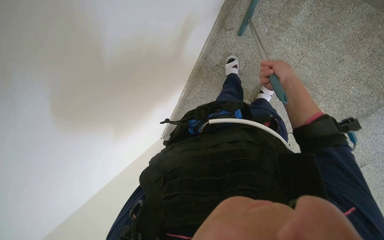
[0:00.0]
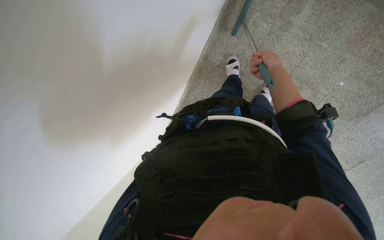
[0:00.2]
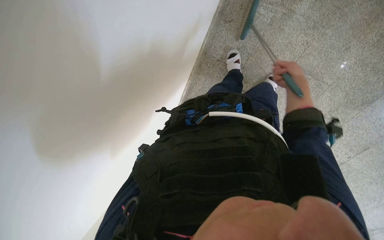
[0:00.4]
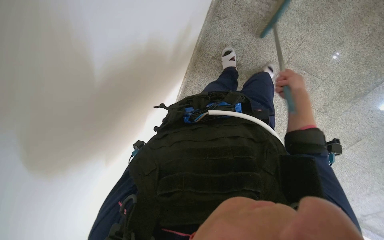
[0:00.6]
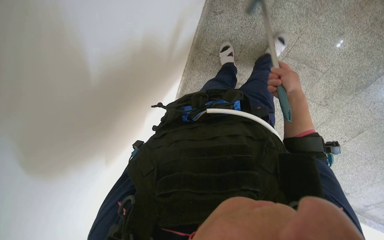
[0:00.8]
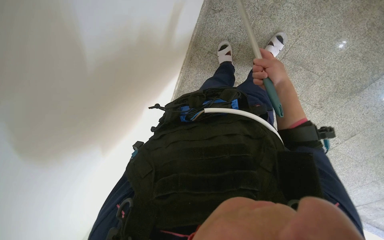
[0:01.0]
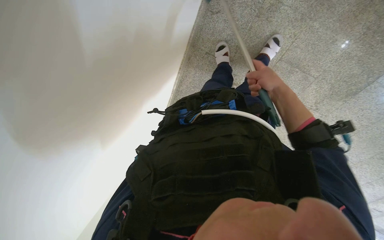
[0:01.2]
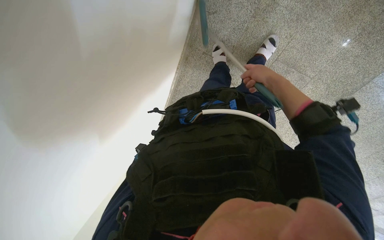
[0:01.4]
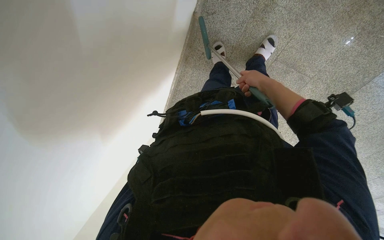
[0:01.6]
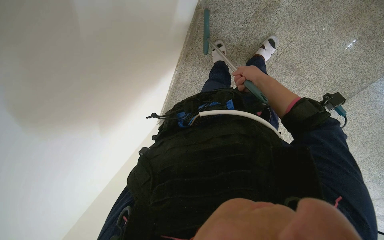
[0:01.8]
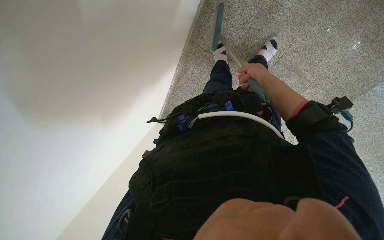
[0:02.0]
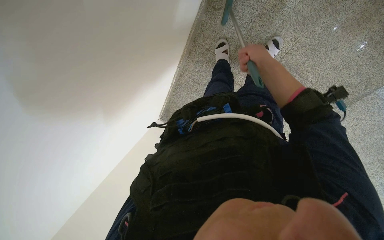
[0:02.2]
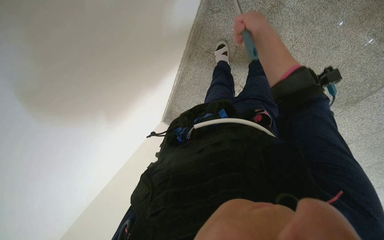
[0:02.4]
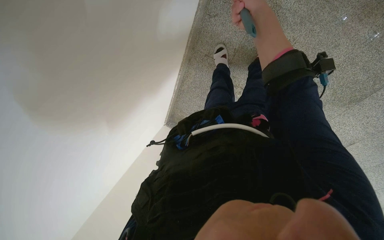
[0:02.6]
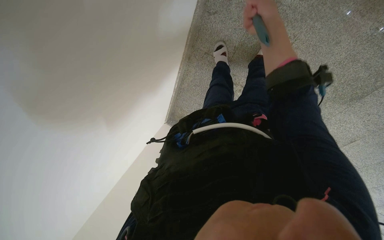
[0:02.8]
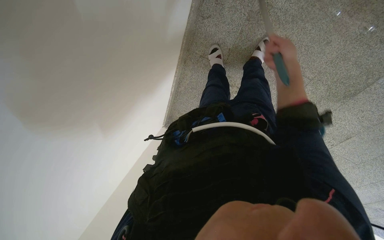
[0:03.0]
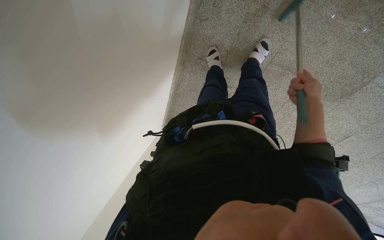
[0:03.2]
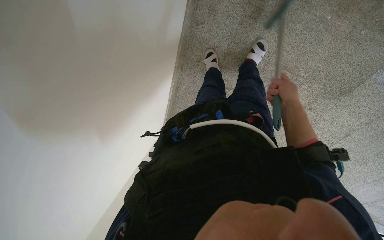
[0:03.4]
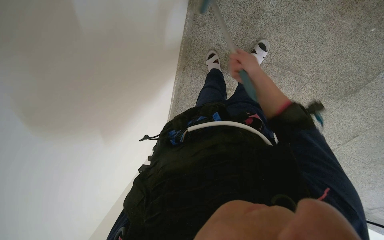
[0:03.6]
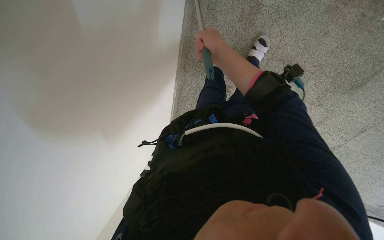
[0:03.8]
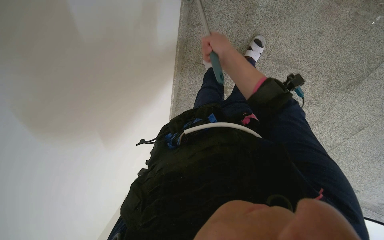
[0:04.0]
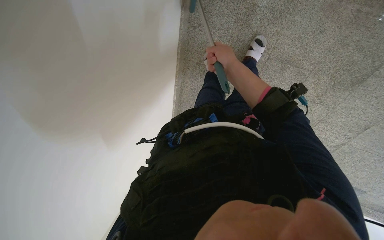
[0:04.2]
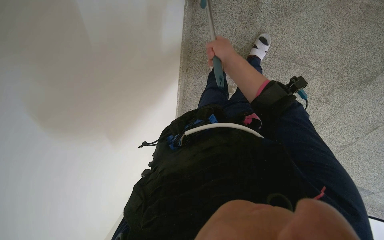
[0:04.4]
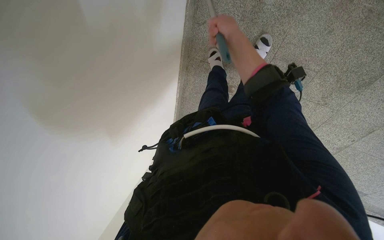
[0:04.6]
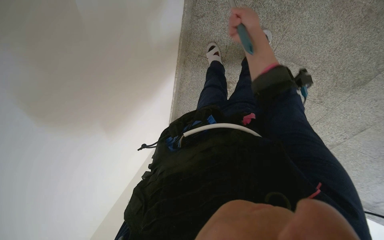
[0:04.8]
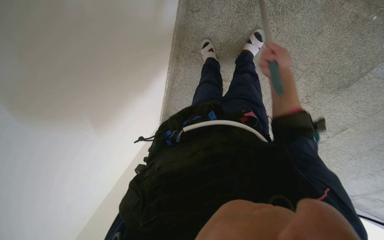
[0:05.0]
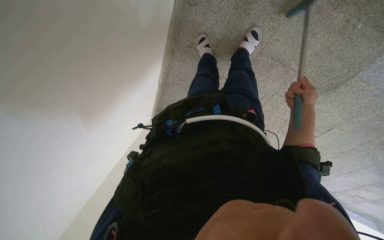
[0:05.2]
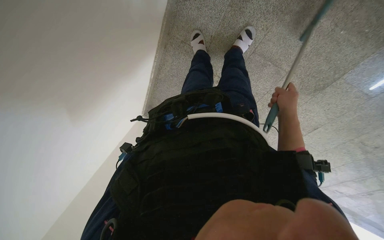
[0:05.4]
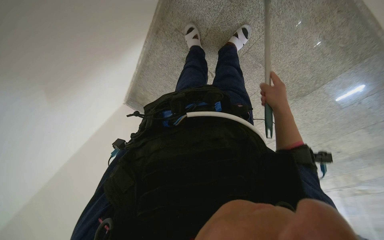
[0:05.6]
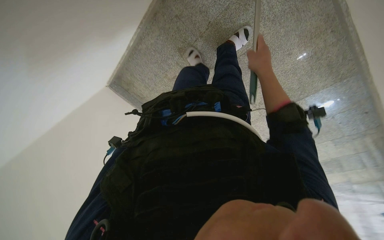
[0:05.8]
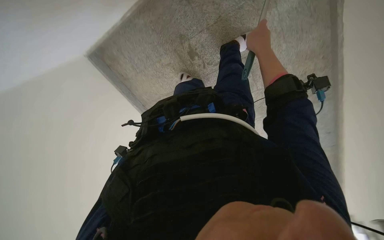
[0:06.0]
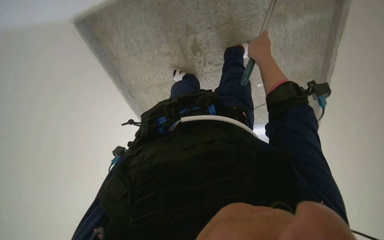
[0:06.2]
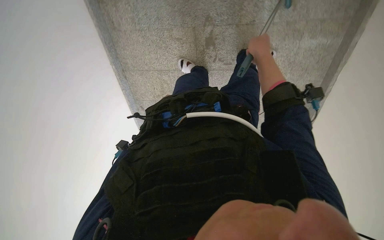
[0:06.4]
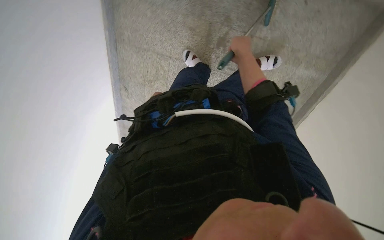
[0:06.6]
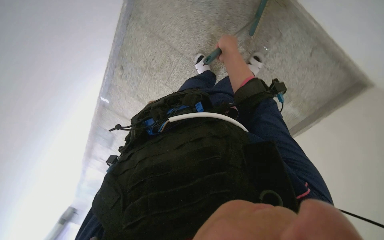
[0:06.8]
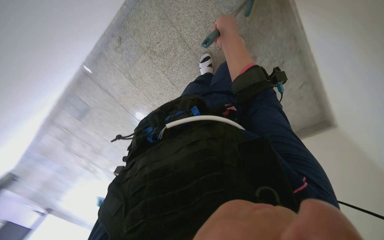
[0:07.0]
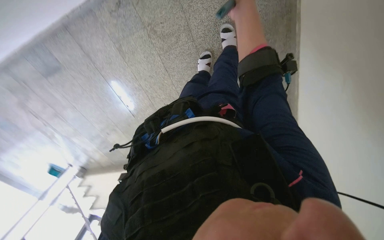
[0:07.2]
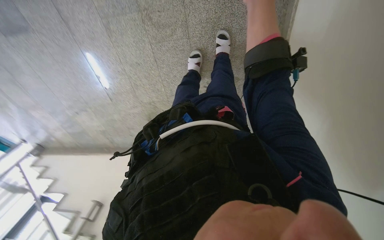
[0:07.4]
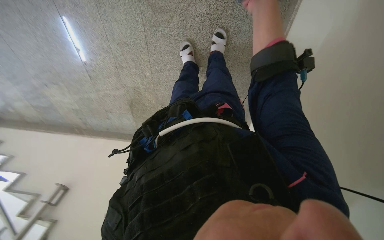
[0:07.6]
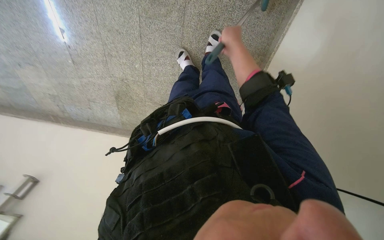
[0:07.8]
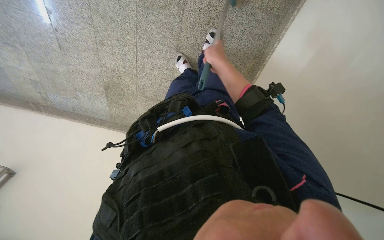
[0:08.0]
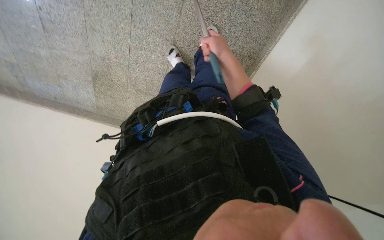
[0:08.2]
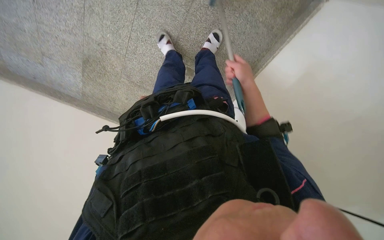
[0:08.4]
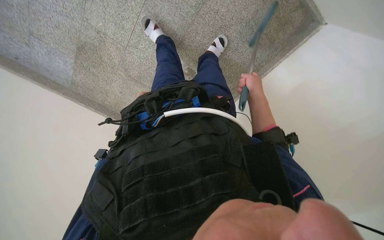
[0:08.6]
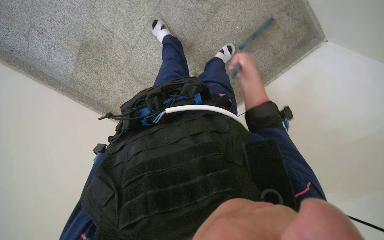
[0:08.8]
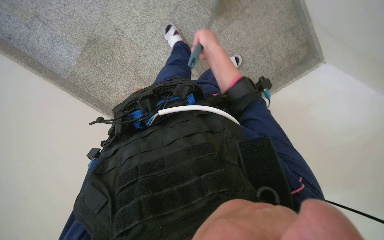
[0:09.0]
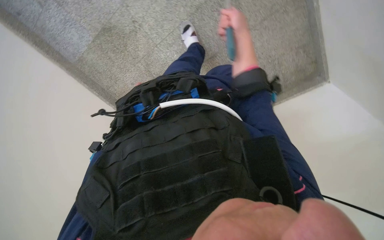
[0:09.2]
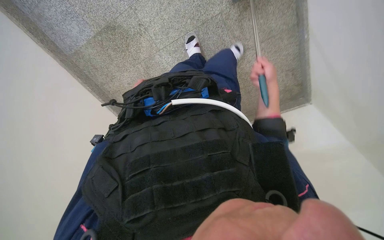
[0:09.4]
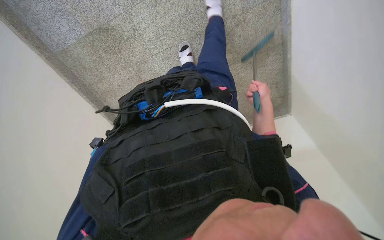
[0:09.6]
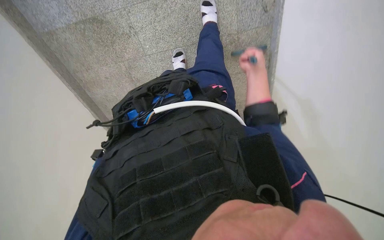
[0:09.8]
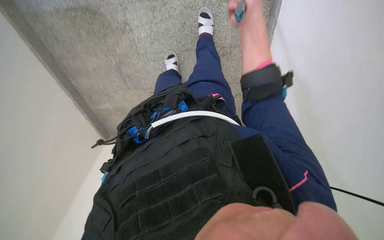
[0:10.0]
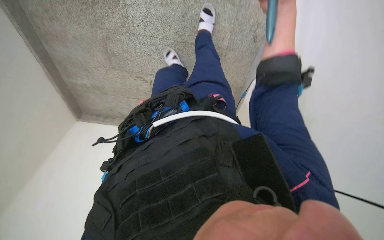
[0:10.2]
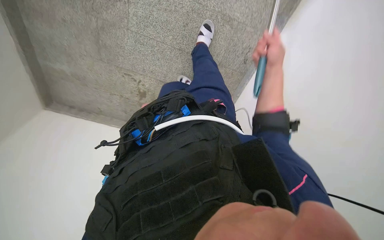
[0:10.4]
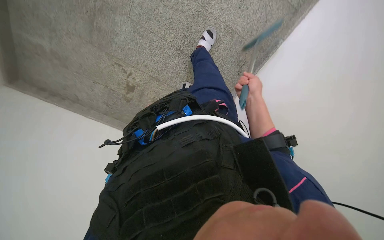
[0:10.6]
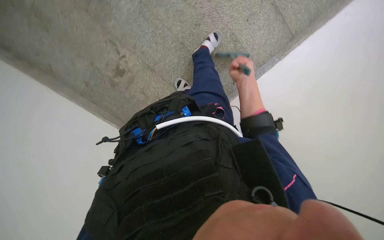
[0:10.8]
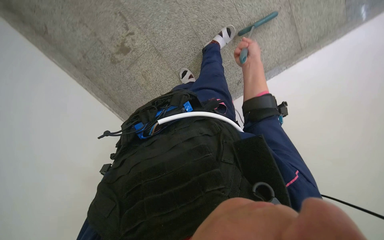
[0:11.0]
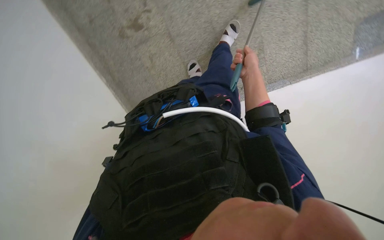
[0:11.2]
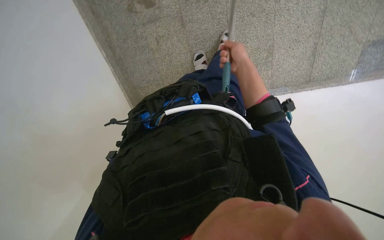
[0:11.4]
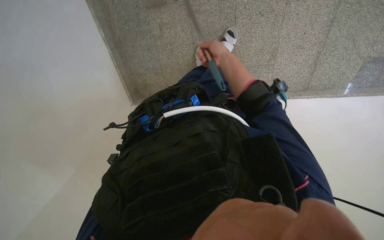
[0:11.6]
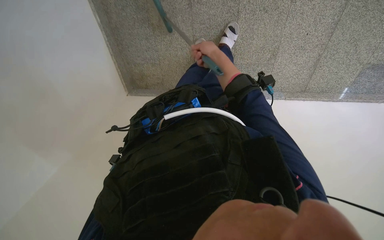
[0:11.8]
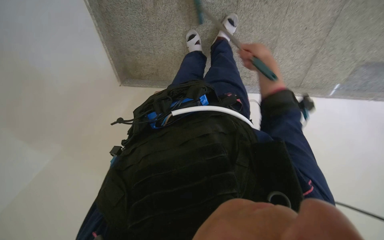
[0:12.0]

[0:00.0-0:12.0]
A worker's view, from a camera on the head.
Job: sweeping floor.
The whole recording: Sweeping floor with broom. The worker sweeps the floor with a broom.
0:01.6 to 0:03.0: The right hand travels nearer to the camera and back again, approximately 15 cm each way.
0:03.0 to 0:04.4: The right hand travels to the left by roughly 10 cm.
0:04.4 to 0:06.0: The view pans to the right by approximately 30 degrees. The wearer looks approximately 15 degrees further downward.
0:06.0 to 0:07.6: The camera sweeps to the right, by some 55 degrees. The wearer looks roughly 15 degrees further downward. The scene turns roughly 90 degrees clockwise in the picture.
0:07.6 to 0:09.0: The camera sweeps to the right, by some 25 degrees. The scene rotates clockwise by approximately 35 degrees.
0:09.0 to 0:10.4: The camera is carried approximately 70 cm. The camera sweeps to the right, by approximately 50 degrees. Everything in view rotates some 35 degrees clockwise.
0:10.4 to 0:12.0: The head travels roughly 50 cm. The view pans to the right by some 40 degrees. The scene rotates clockwise by roughly 55 degrees.

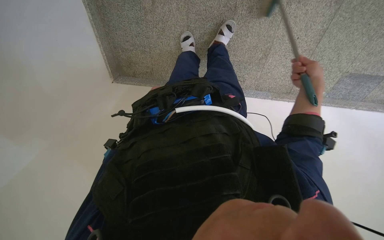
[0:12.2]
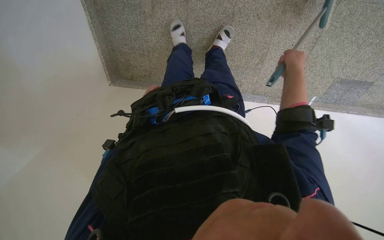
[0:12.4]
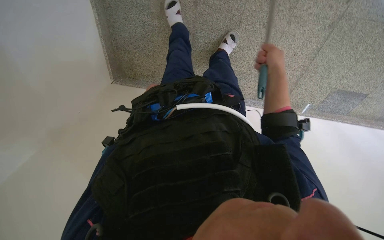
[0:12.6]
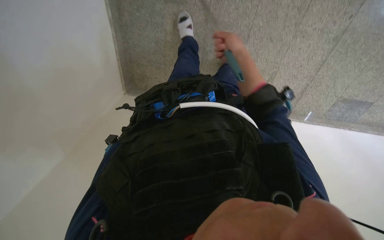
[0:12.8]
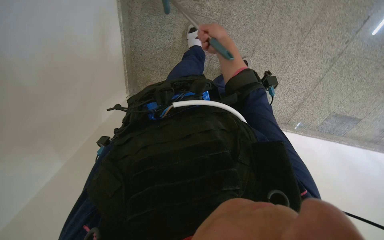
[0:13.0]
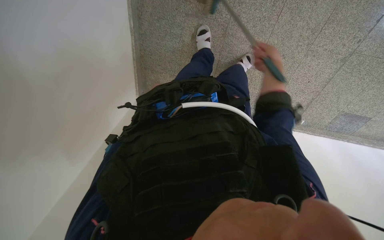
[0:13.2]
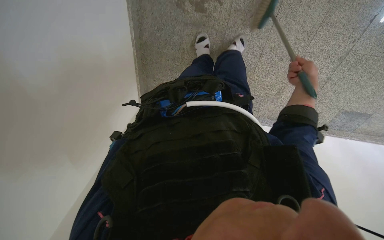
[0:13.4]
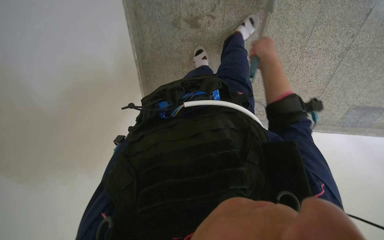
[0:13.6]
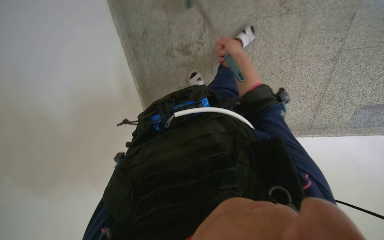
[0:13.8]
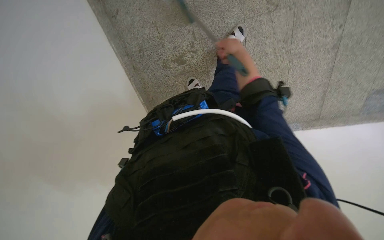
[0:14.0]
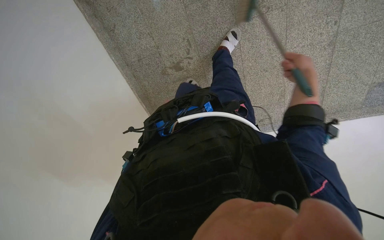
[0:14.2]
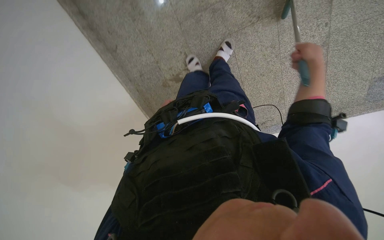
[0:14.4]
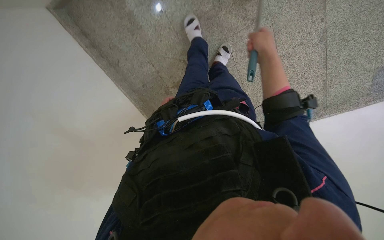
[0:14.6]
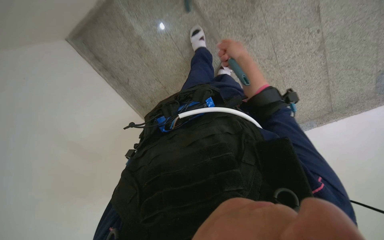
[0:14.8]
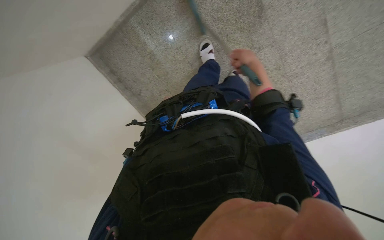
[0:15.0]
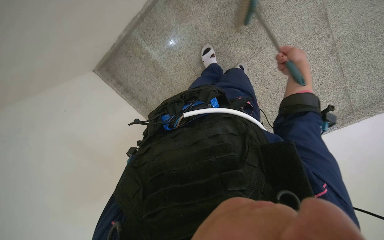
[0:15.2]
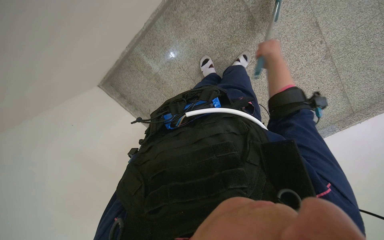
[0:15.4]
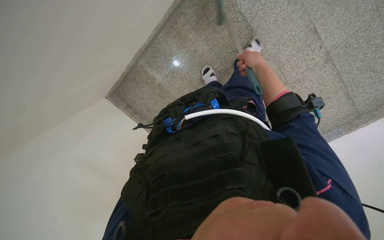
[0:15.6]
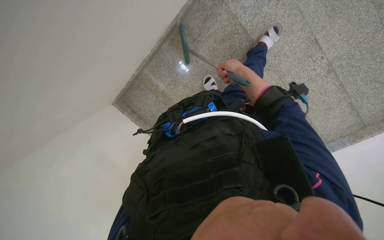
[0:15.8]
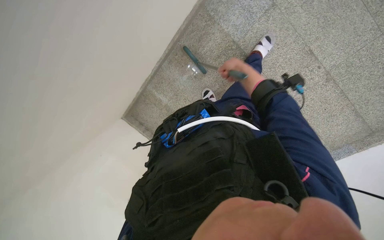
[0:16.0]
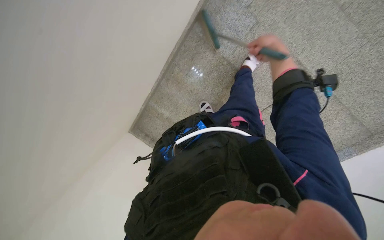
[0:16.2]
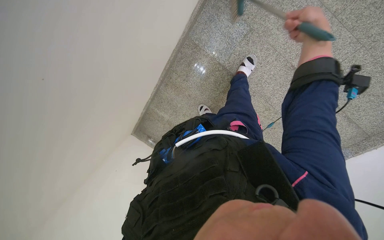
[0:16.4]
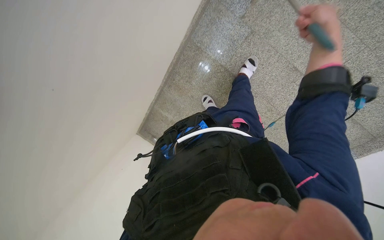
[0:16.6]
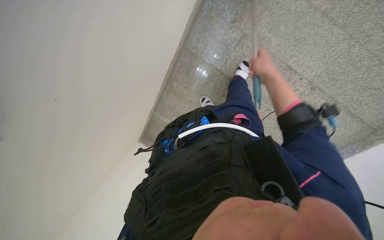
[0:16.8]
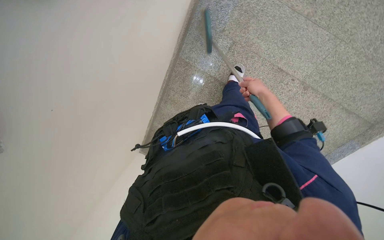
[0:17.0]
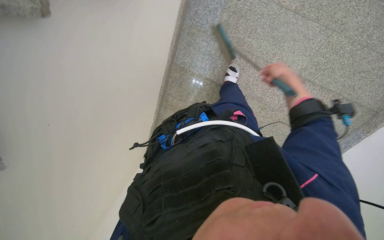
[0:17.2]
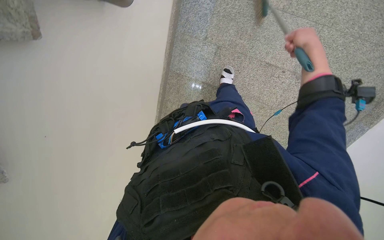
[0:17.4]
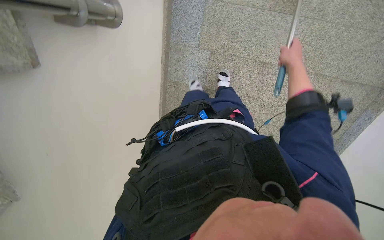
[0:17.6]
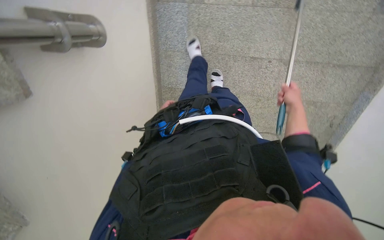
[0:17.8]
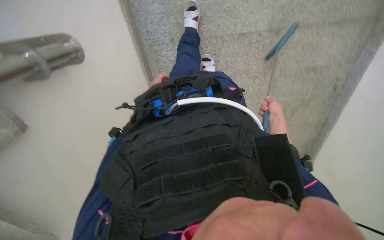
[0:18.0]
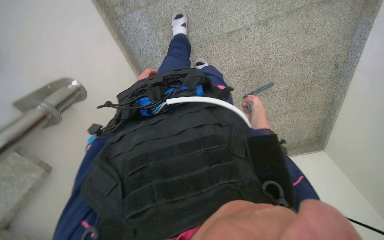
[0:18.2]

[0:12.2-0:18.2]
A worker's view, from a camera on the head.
Job: sweeping floor.
The whole recording: Sweeping floor with broom. The worker sweeps the floor with a broom.
0:12.2 to 0:13.8: The camera pitches upward, by about 20 degrees. The right hand moves left and right over about 30 cm, changing direction 2 times.
0:13.8 to 0:15.2: The camera is carried about 50 cm. The camera is aimed some 20 degrees further to the left. The scene rotates counterclockwise by about 25 degrees.
0:15.2 to 0:16.6: The head travels roughly 60 cm. The camera sweeps to the left, by some 20 degrees.
0:16.6 to 0:18.2: Everything in view rotates about 50 degrees counterclockwise.

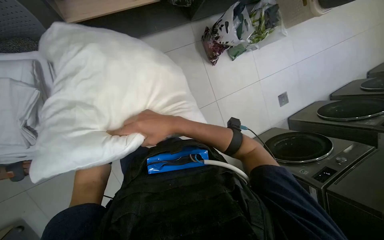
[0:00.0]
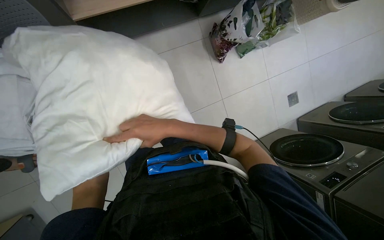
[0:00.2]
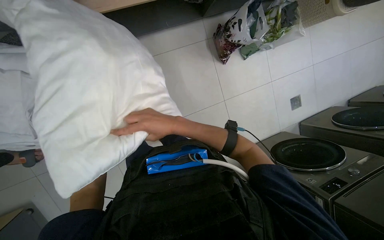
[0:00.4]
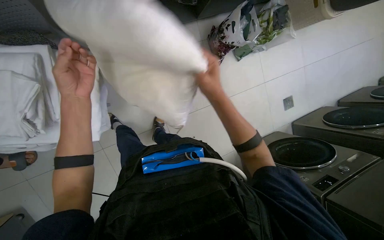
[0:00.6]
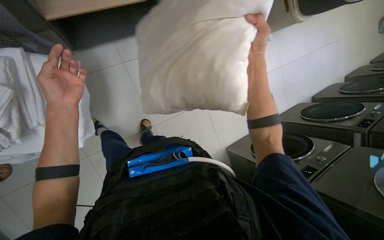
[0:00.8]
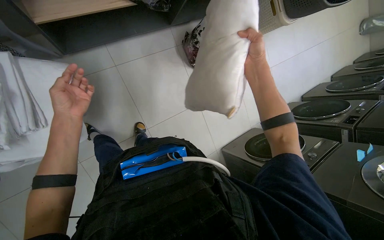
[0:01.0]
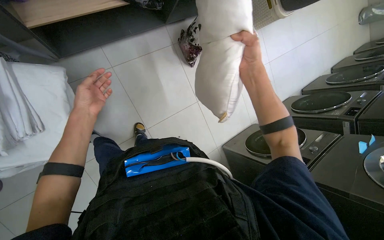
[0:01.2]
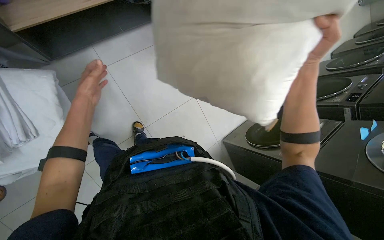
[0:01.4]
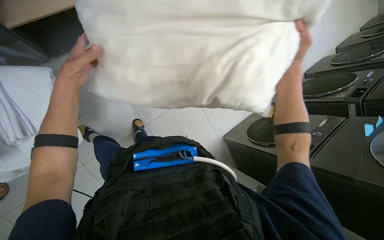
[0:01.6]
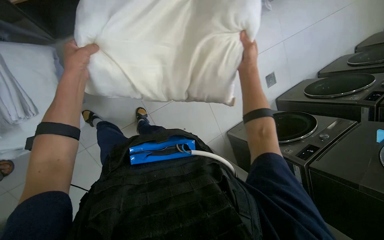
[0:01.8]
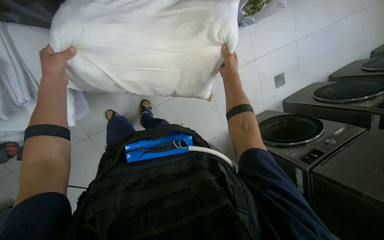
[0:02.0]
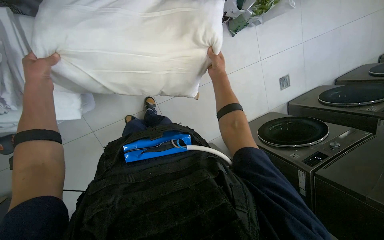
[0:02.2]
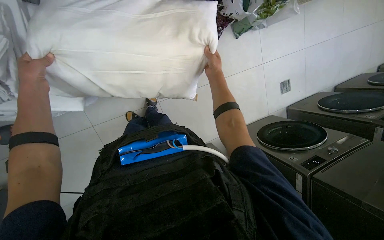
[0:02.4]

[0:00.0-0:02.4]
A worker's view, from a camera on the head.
Job: managing laundry.
The whole recording: Folding and organizing linens. The worker folds and organizes various white linens and quilted items, placing them on shelves and laying them out on the floor.
0:00.0 to 0:01.2: The right hand is displaced to the right and up the picture by roughly 30 cm.
